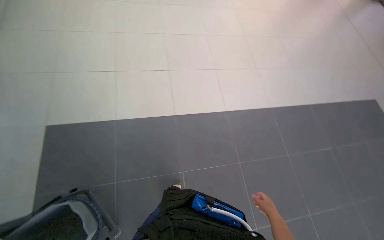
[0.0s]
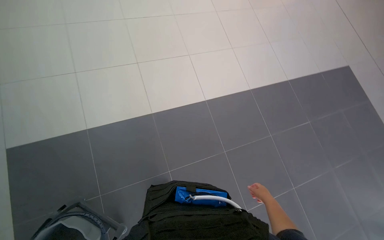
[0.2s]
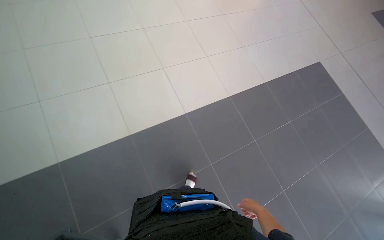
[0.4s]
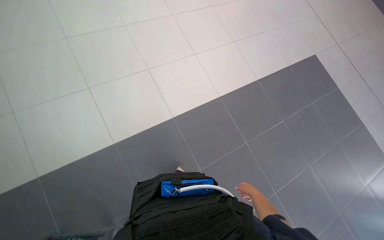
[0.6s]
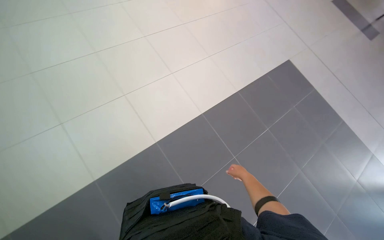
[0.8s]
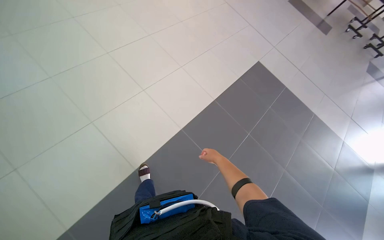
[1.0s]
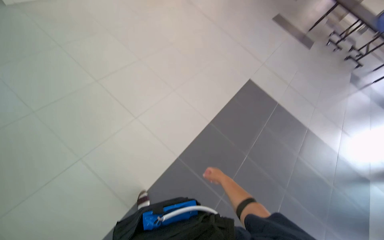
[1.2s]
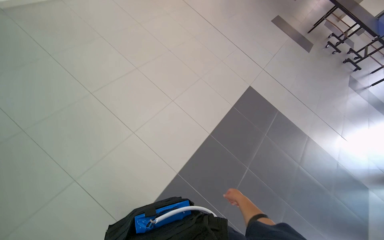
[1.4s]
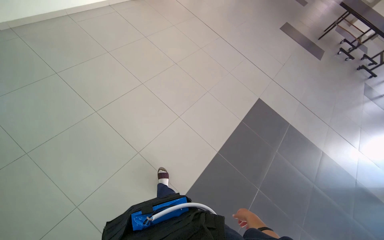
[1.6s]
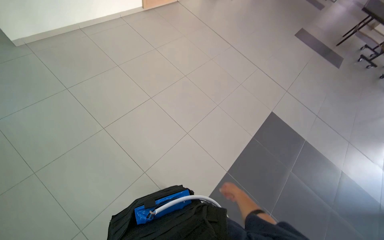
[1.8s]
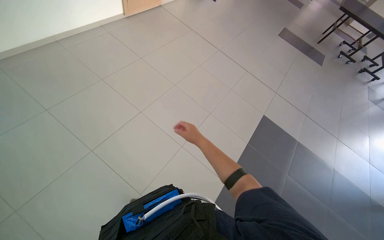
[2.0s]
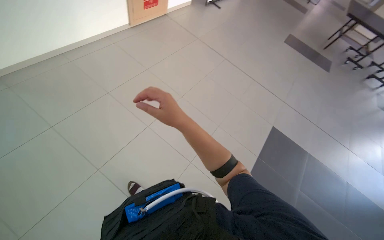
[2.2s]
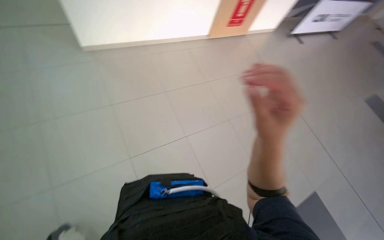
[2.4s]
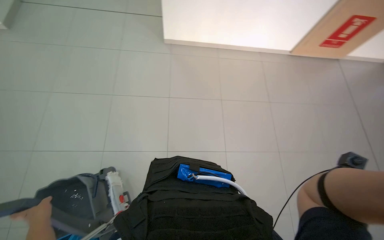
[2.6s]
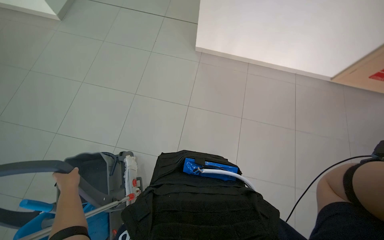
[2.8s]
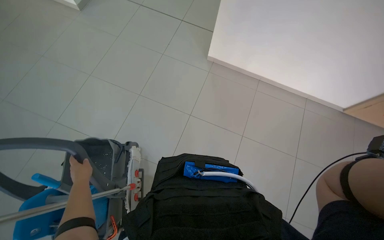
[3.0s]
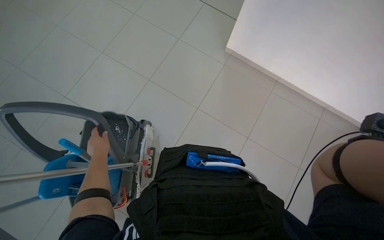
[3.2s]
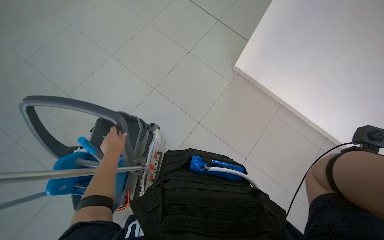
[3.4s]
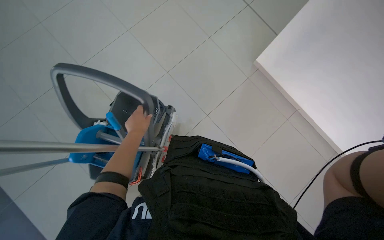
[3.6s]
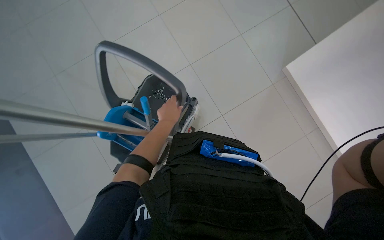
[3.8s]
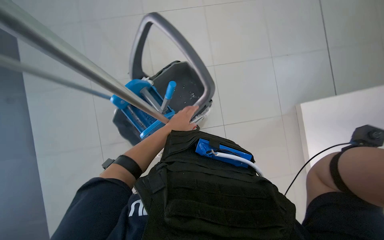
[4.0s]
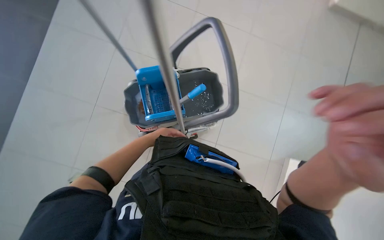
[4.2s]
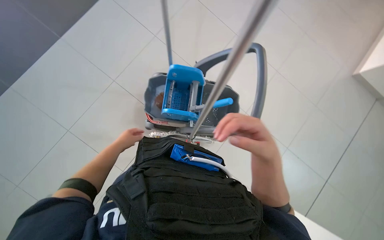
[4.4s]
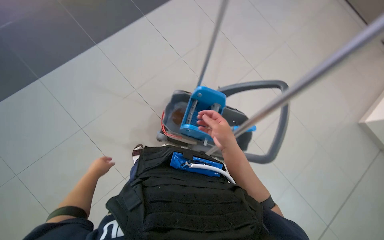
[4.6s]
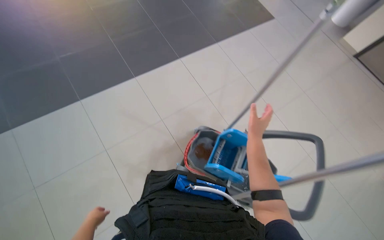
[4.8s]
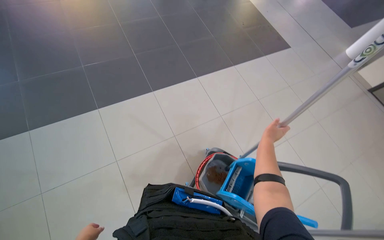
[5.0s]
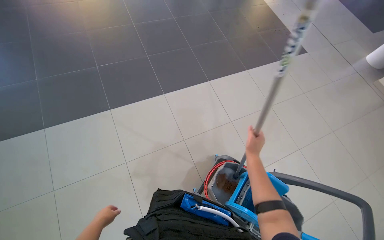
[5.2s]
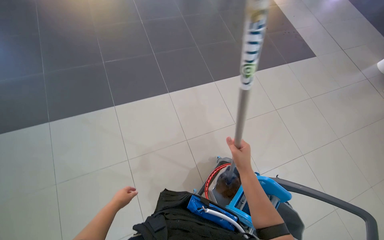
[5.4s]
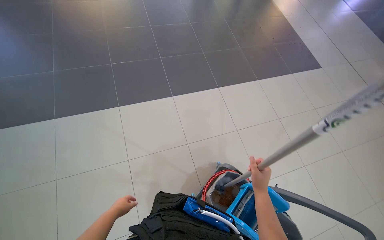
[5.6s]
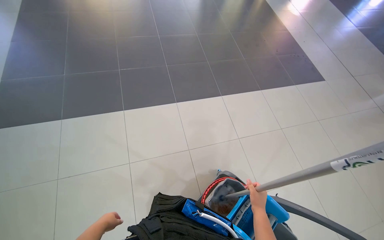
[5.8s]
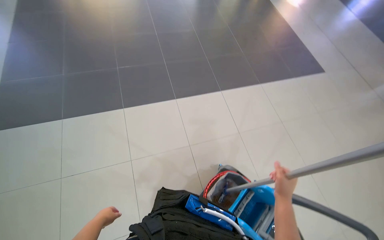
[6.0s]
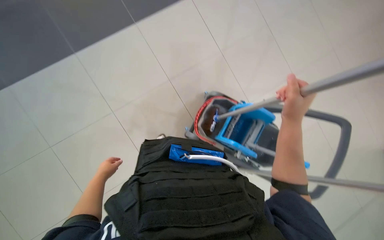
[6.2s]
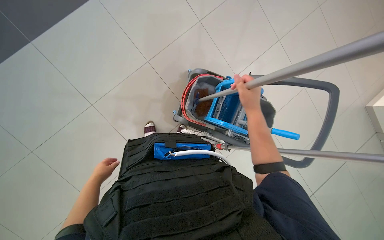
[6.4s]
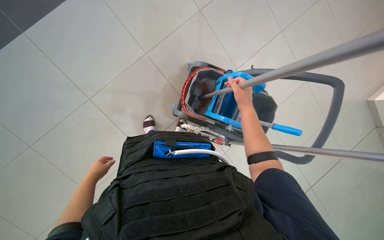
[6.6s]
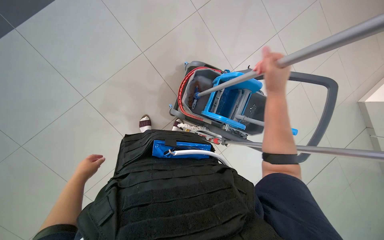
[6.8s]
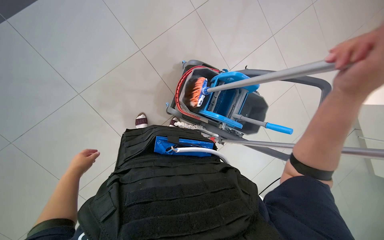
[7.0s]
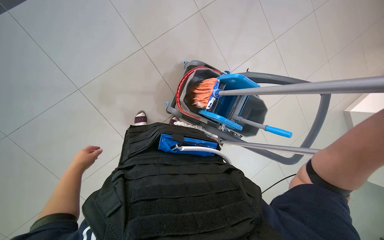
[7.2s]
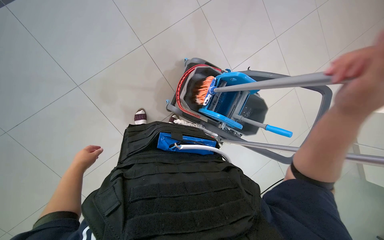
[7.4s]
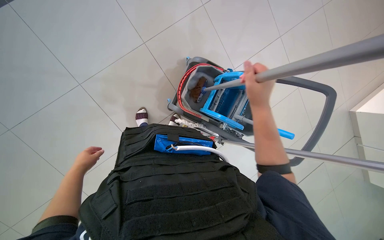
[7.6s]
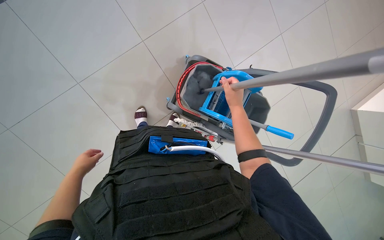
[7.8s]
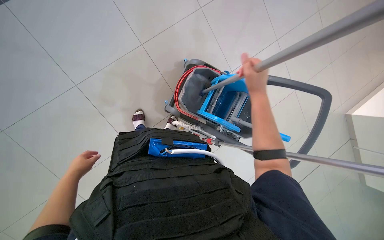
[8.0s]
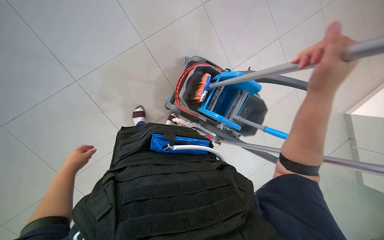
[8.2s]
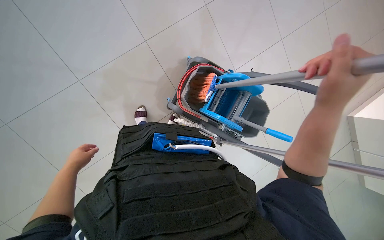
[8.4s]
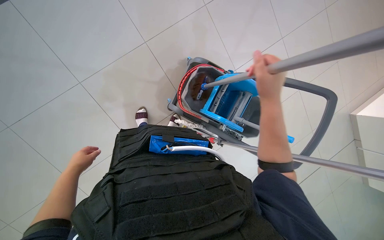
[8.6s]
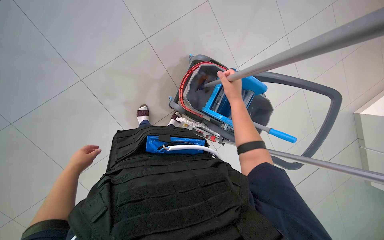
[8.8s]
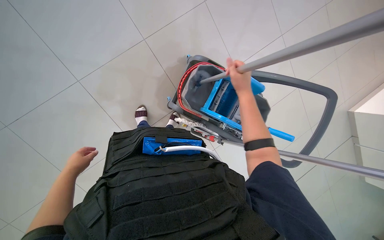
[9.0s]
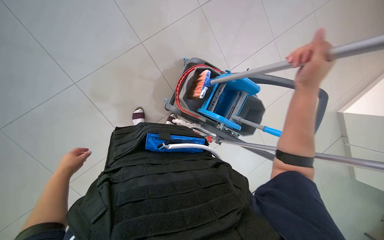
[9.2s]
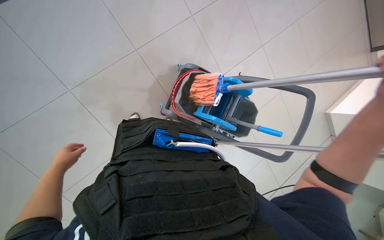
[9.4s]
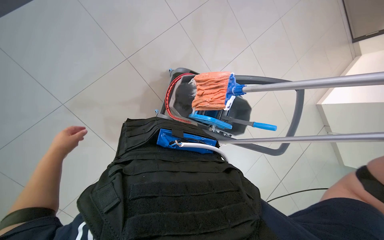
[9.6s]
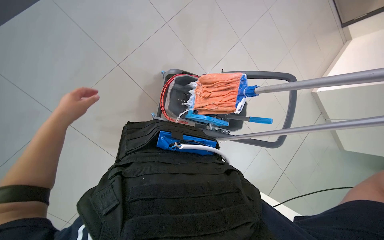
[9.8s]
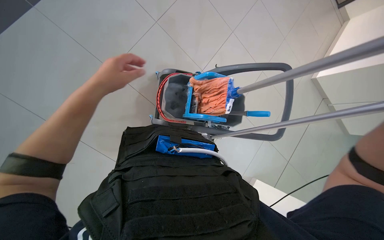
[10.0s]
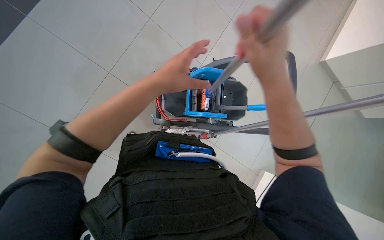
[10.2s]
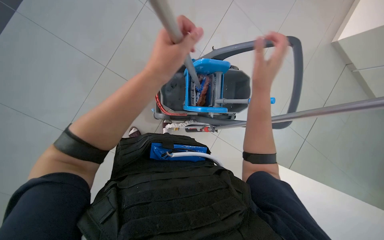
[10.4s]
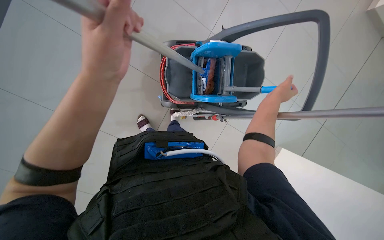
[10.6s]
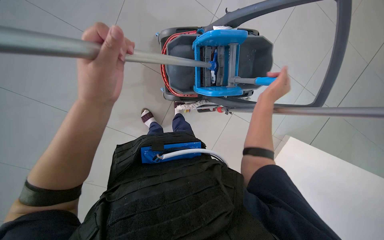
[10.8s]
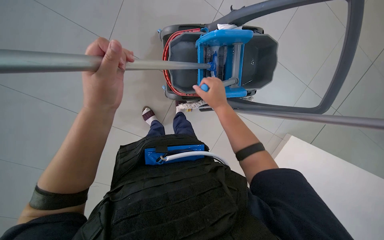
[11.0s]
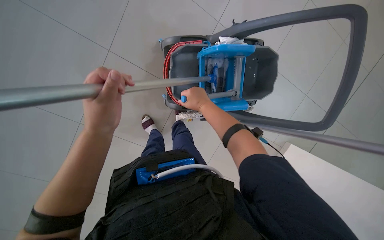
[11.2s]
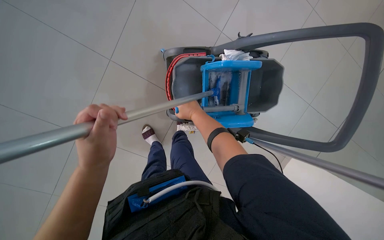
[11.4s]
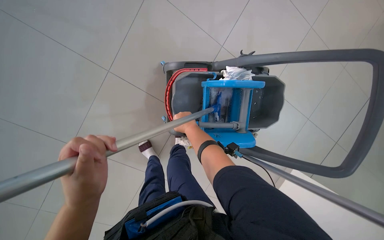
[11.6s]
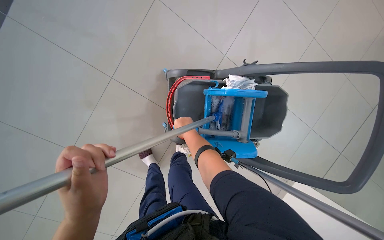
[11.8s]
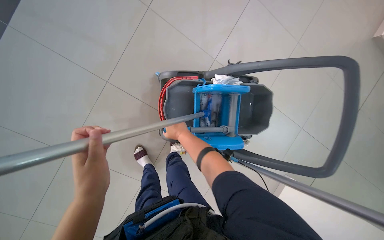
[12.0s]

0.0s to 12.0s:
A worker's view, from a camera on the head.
Job: preparing cleaning supplies.
The whole recording: Managing cleaning equipment. The worker wrings out the mop head using the cleaning cart.
0.0s to 1.6s: The wearer moves some 1 m. The wearer's head swings approximately 40 degrees to the right.
1.6s to 3.0s: The wearer moves approximately 50 cm. The wearer looks about 40 degrees further to the left.
3.0s to 4.4s: Everything in view rotates some 55 degrees clockwise.
4.4s to 6.0s: The camera pitches upward, by some 15 degrees. The right hand goes nearer and farther, some 30 cm each way, reversing 3 times. The left hand swings up and down the picture, about 30 cm each way, with 2 reversals.
6.0s to 7.6s: The wearer's head swings roughly 20 degrees to the right. The wearer looks about 40 degrees further downward.
7.6s to 9.0s: The right hand swings nearer and farther, about 25 cm each way, with 2 reversals.
9.0s to 10.4s: The scene turns roughly 25 degrees counterclockwise in the picture. The left hand goes roughly 50 cm to the right, up the picture and nearer to the camera.
10.4s to 12.0s: The right hand travels farther from the camera and to the left by some 25 cm.

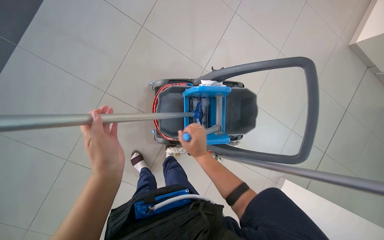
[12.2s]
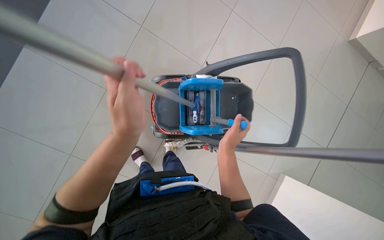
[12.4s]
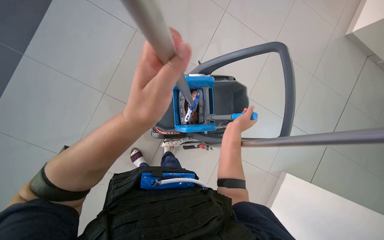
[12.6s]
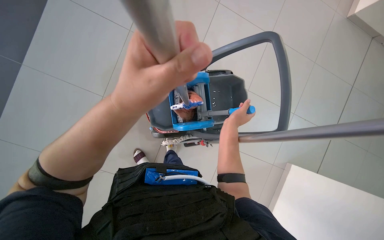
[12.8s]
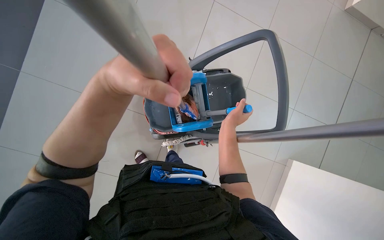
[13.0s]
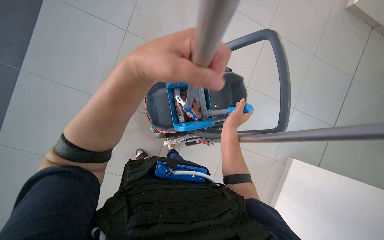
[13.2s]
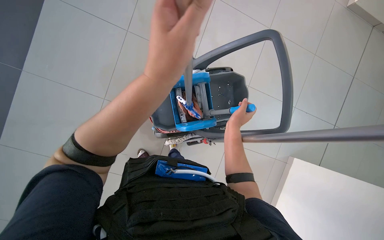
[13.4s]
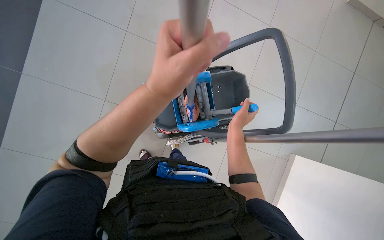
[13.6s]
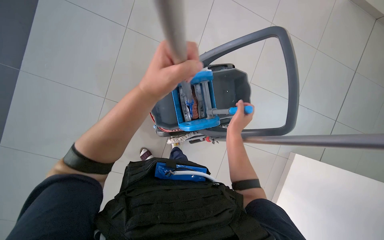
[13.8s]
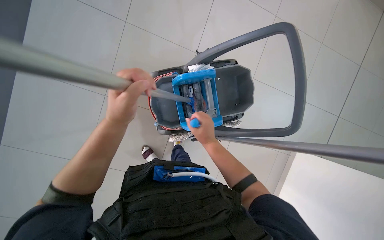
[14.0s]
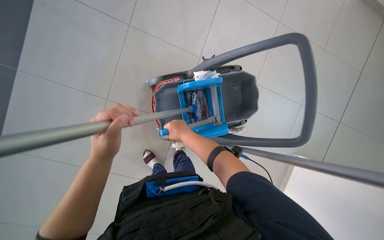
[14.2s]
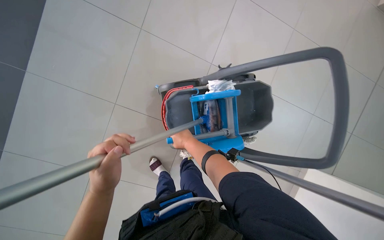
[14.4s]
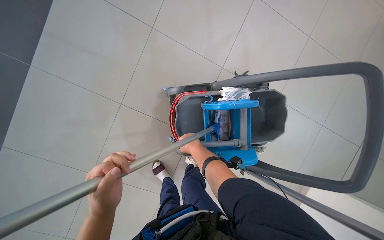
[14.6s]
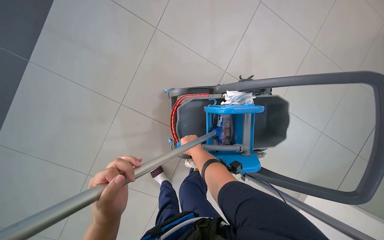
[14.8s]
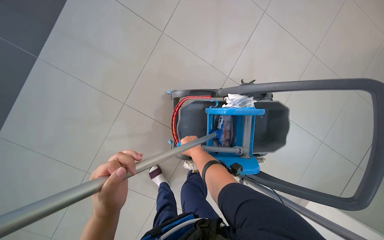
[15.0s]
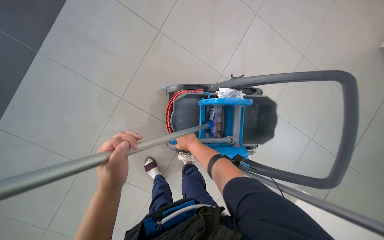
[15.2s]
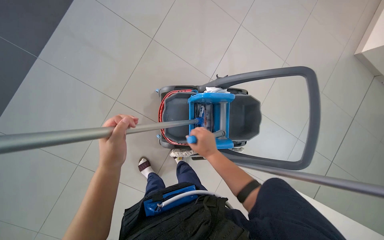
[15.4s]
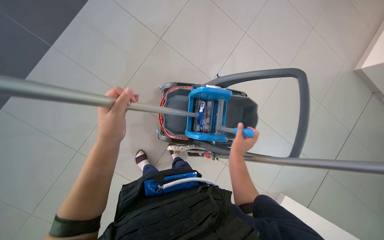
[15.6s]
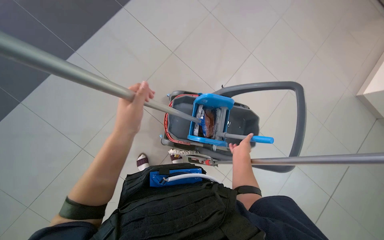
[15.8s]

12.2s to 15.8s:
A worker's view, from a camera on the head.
Job: preparing cleaning supplies.
The whole recording: Managing cleaning equipment. The worker wrings out the mop head using the cleaning cart.
12.2s to 14.0s: The left hand is displaced up the picture by roughly 10 cm.
14.0s to 15.8s: The view tips upward by roughly 15 degrees. The right hand travels to the right and farther from the camera by roughly 15 cm.

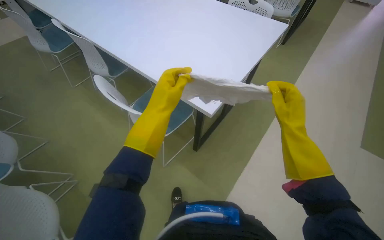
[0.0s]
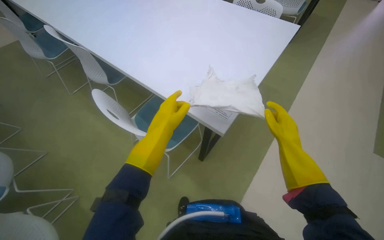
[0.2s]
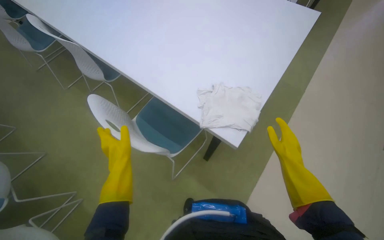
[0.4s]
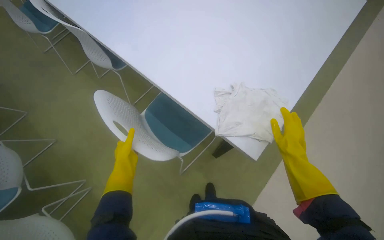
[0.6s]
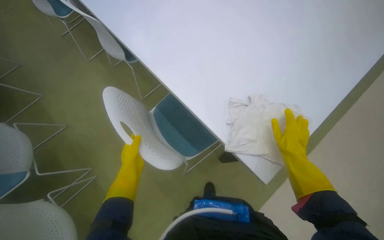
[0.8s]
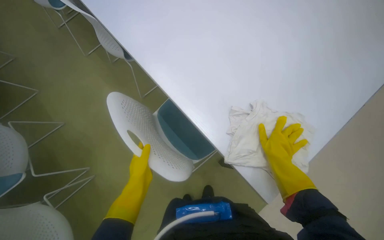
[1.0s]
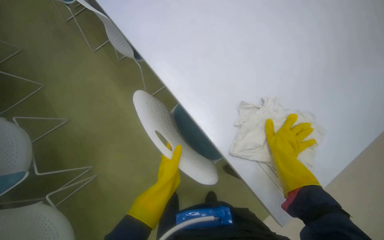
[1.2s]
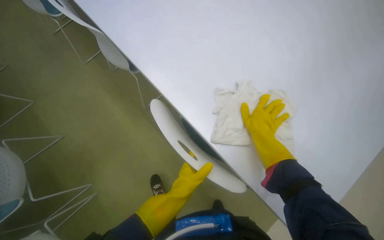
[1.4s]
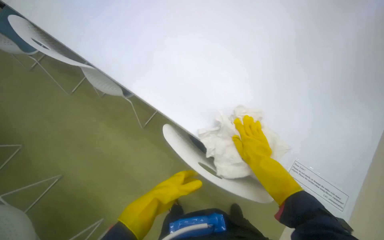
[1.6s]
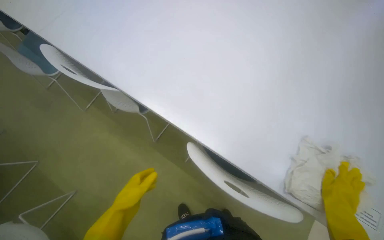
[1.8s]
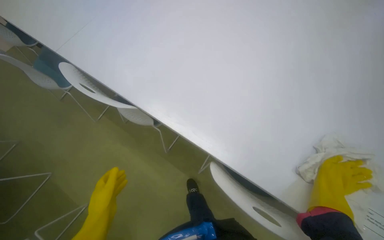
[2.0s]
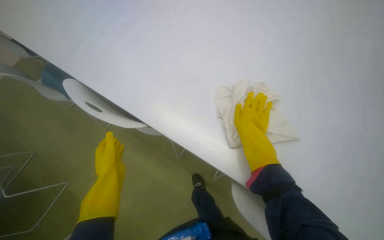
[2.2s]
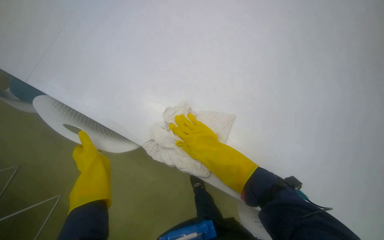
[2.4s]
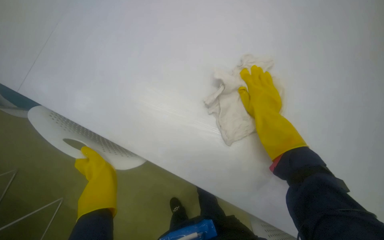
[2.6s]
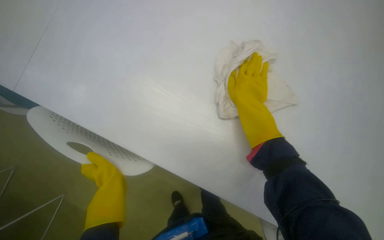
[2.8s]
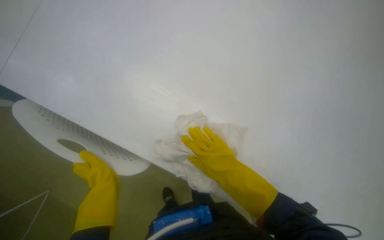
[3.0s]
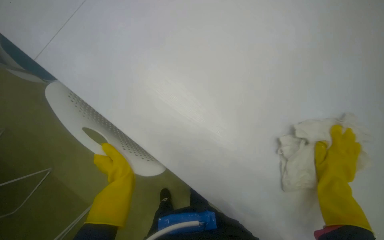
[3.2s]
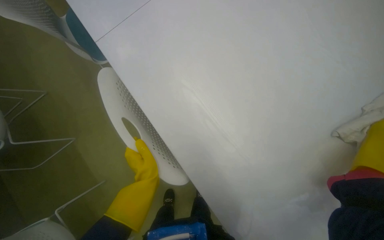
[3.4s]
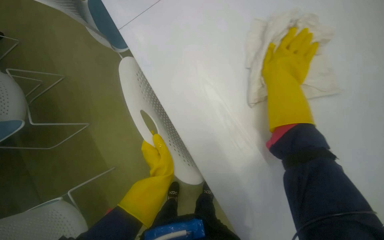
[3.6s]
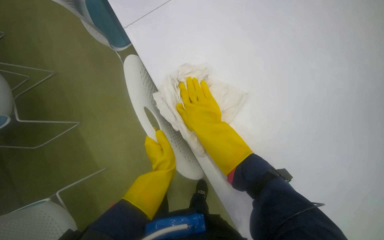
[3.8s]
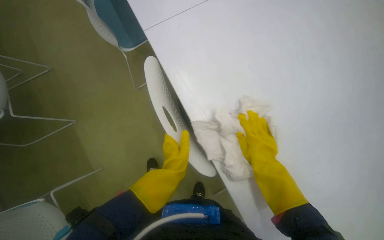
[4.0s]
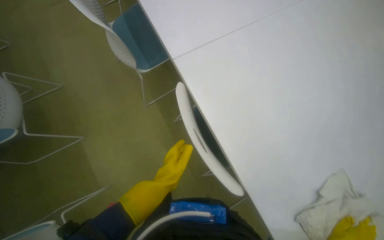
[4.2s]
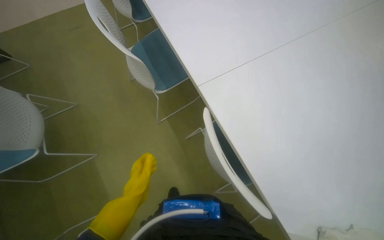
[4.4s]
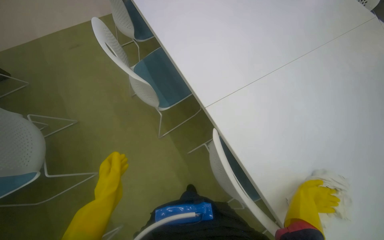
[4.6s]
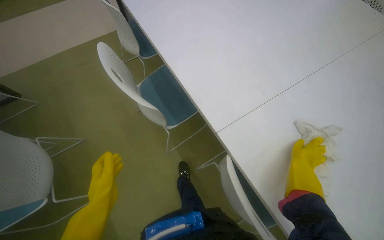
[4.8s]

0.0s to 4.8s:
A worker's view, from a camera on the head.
Job: wiping surfaces.
The whole recording: Cleaning table surface. The worker wipes the white table surface with a cloth.
0.0s to 1.6s: The camera travels approximately 60 cm. The view tilts roughly 20 degrees downward.
1.6s to 3.2s: The left hand shifts some 35 cm to the left and up the picture.
3.2s to 4.8s: The camera is carried approximately 60 cm. The view tips upward by about 15 degrees.
